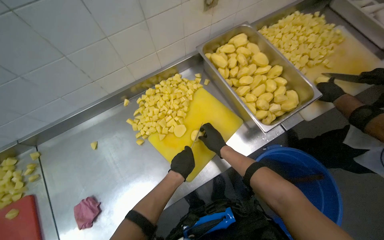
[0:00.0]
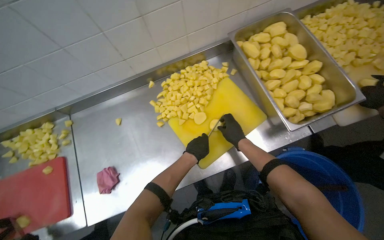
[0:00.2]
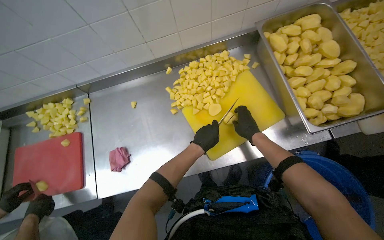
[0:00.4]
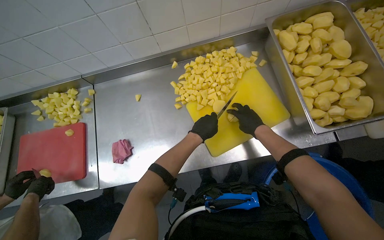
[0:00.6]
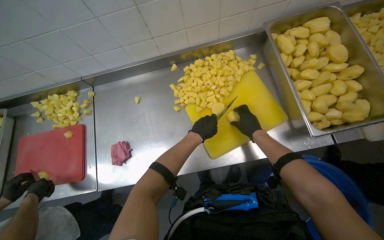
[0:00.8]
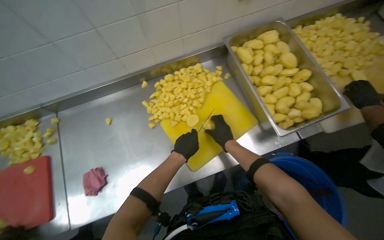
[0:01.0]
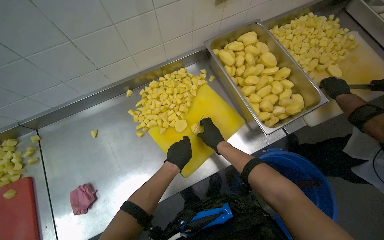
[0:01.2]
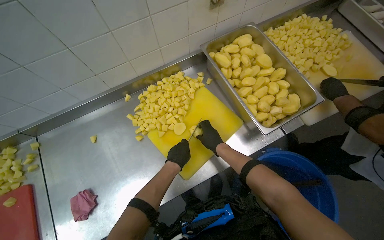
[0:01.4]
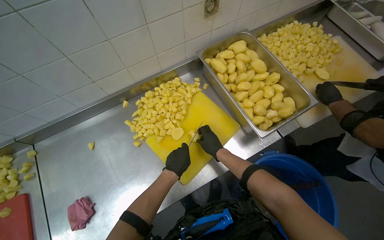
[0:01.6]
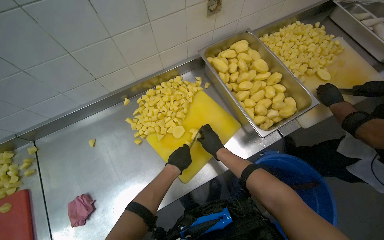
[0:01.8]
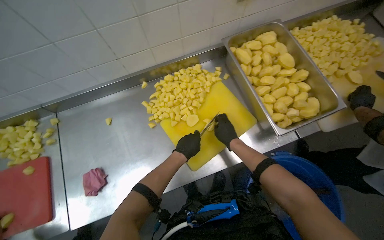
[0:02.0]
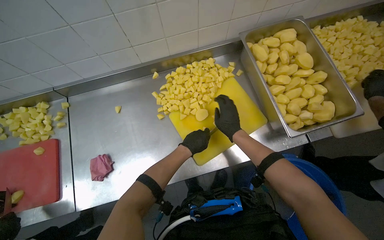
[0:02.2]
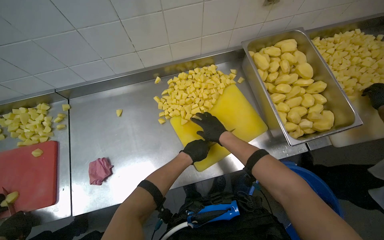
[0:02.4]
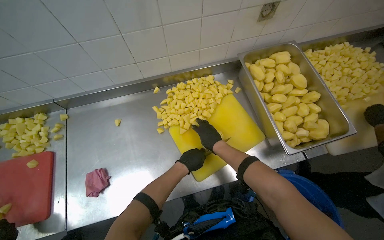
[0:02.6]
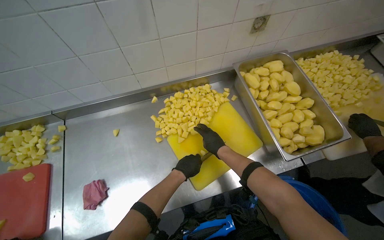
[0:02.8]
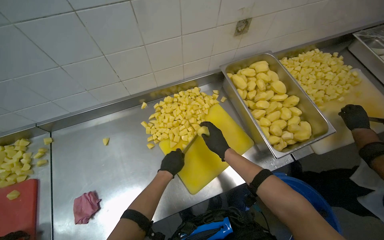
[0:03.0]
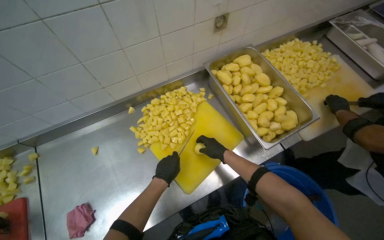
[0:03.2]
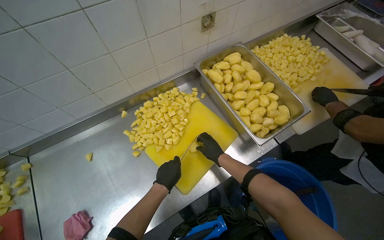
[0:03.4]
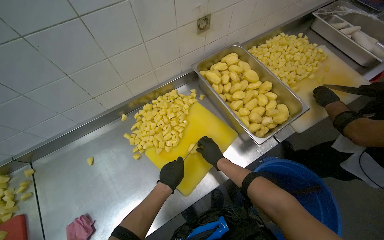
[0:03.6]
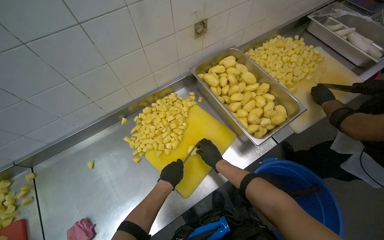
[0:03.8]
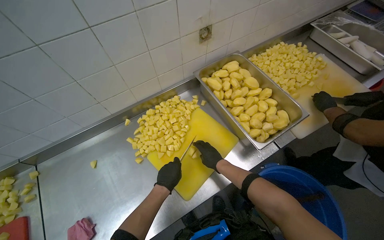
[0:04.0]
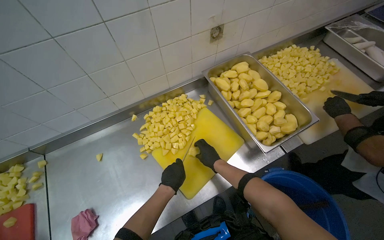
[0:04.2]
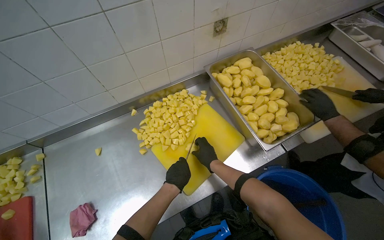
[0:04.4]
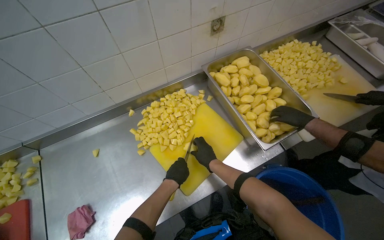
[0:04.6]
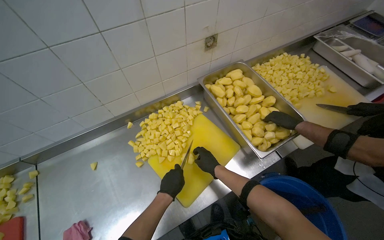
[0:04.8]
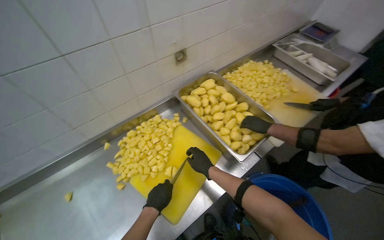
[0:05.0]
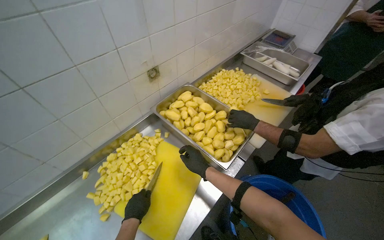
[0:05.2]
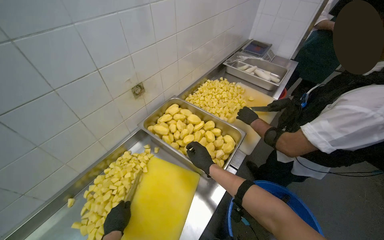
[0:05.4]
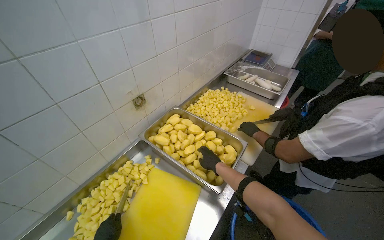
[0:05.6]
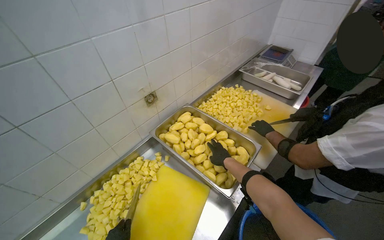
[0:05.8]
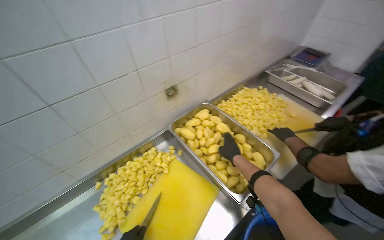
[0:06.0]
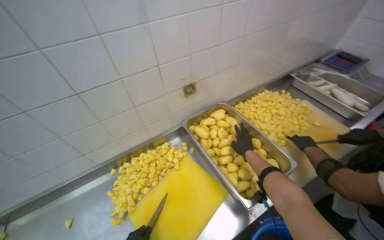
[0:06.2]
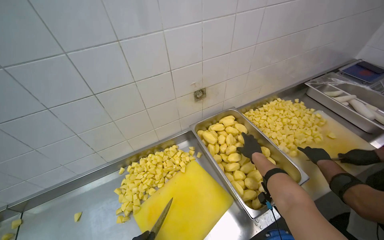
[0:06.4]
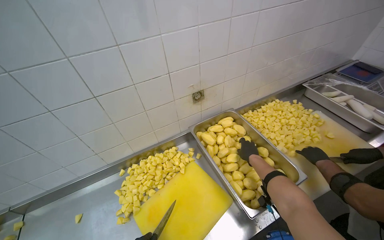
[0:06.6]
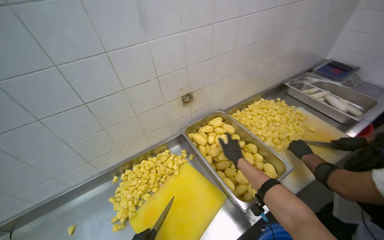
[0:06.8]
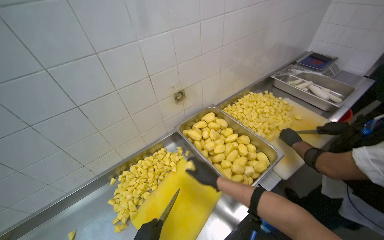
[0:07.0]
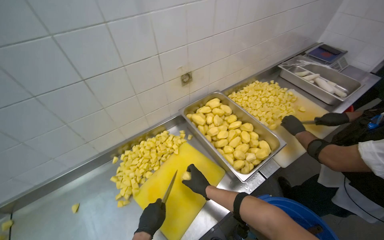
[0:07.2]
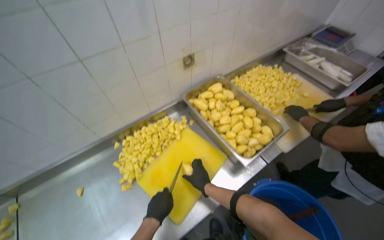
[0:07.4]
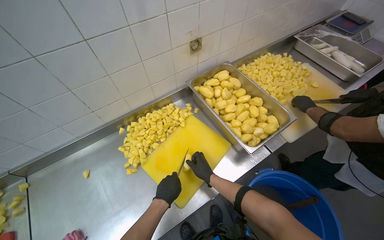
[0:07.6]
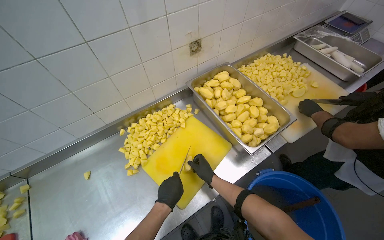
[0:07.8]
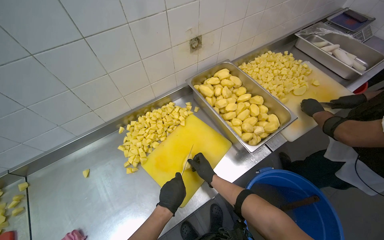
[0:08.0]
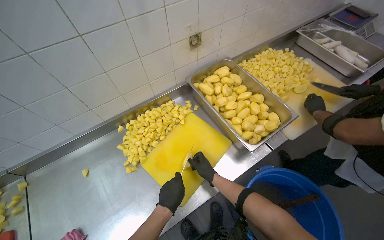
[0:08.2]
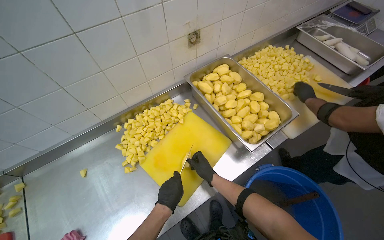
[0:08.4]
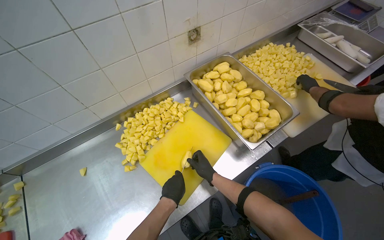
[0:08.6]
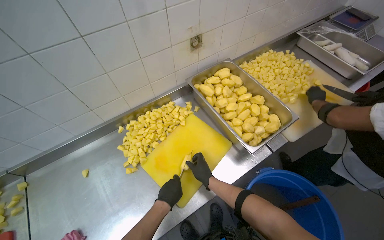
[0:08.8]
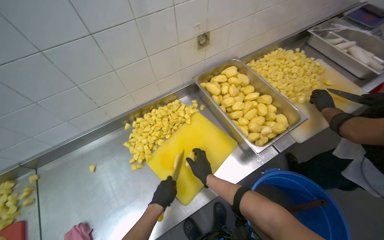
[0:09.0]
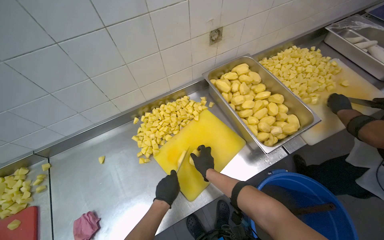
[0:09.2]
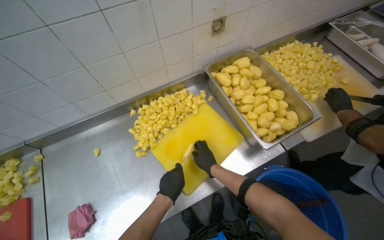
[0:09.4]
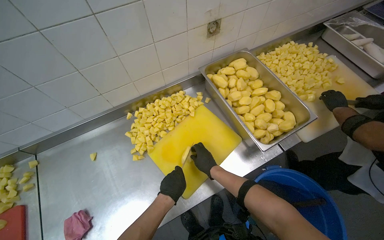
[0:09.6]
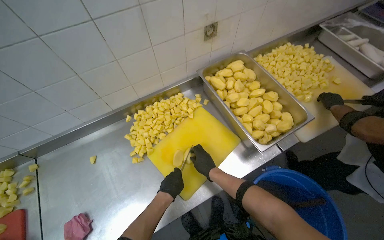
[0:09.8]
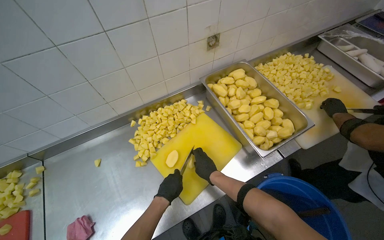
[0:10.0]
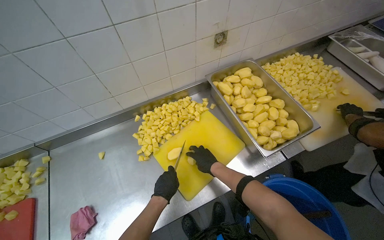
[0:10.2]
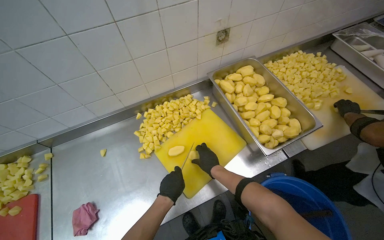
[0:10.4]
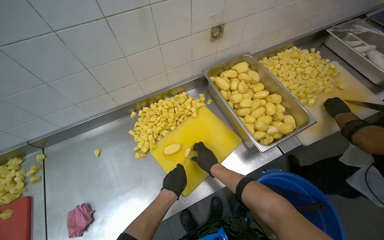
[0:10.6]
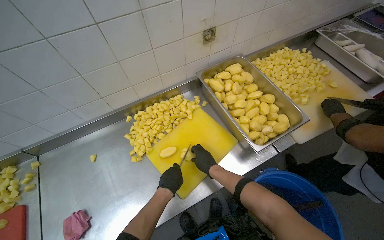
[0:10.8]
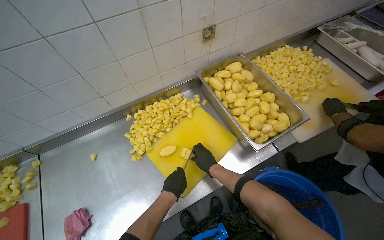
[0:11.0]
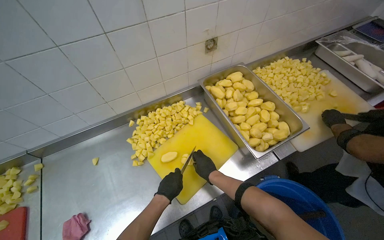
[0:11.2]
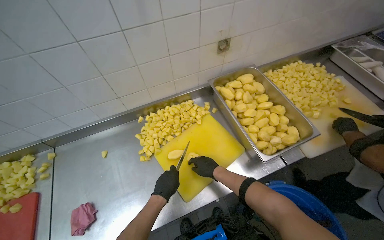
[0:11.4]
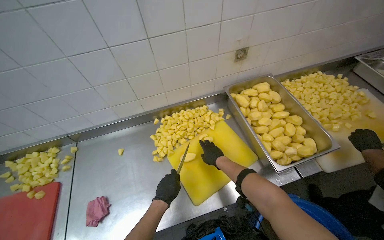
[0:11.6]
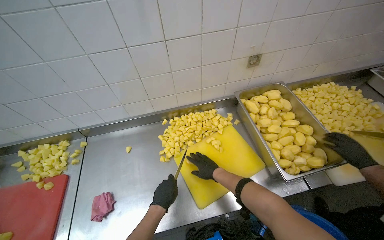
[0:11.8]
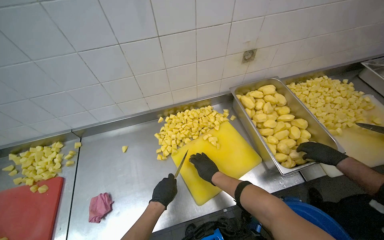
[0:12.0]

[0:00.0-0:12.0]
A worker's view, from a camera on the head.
Job: preparing food.
The whole recording: Cutting potatoes into pieces. The worker cuts peeled potatoes into small pieces on a yellow cutting board.
0:04.4 to 0:06.0: The view tips upward by some 15 degrees. The right hand goes some 15 cm to the right.
0:06.0 to 0:07.6: The right hand heads down the picture and to the left, covering roughly 30 cm.
0:07.6 to 0:10.4: The hands work in one place, with small movements.
0:10.4 to 0:12.0: The hands are busy where they are.

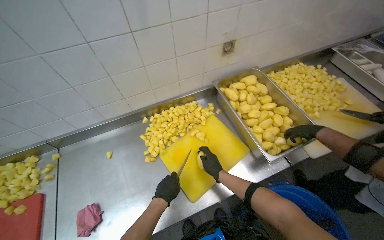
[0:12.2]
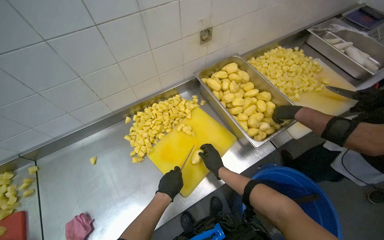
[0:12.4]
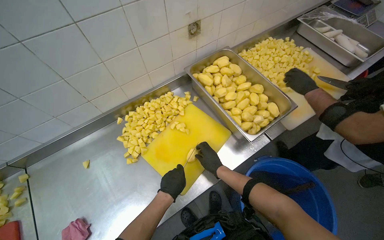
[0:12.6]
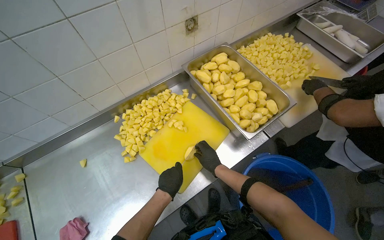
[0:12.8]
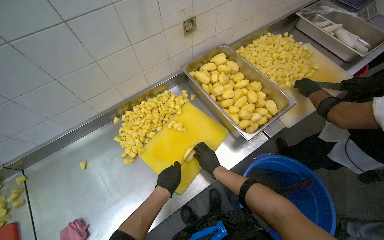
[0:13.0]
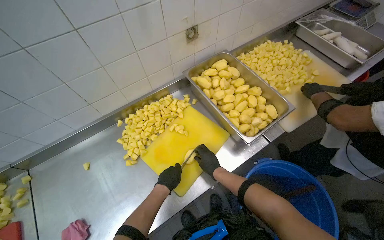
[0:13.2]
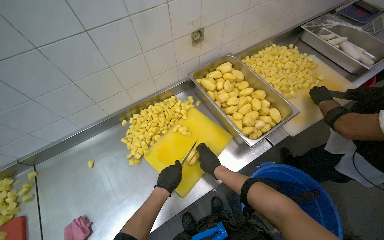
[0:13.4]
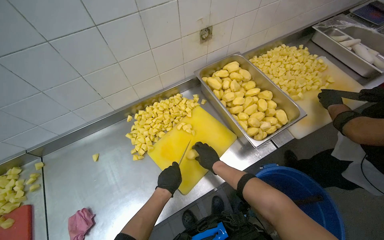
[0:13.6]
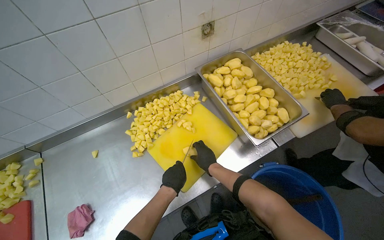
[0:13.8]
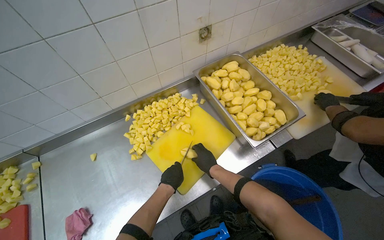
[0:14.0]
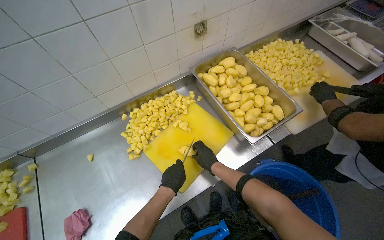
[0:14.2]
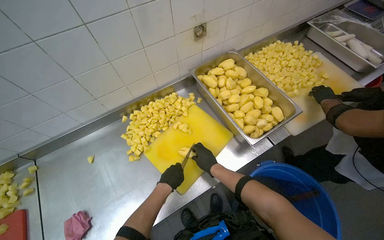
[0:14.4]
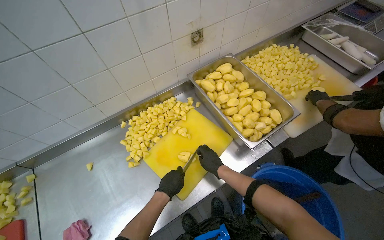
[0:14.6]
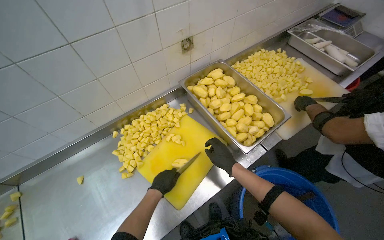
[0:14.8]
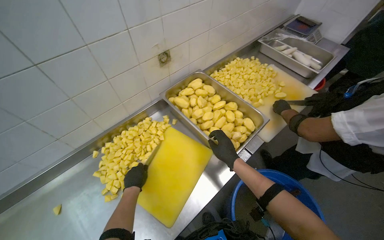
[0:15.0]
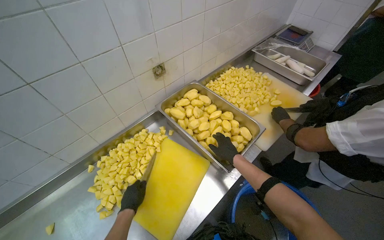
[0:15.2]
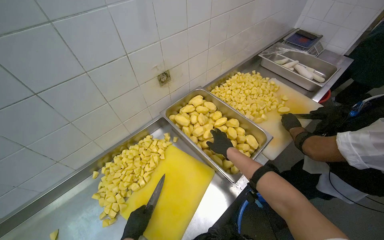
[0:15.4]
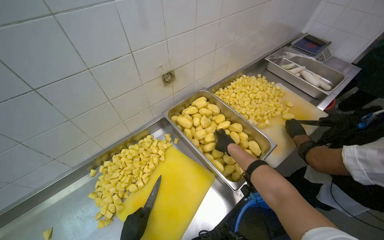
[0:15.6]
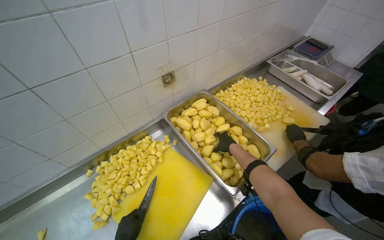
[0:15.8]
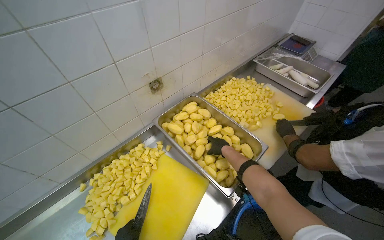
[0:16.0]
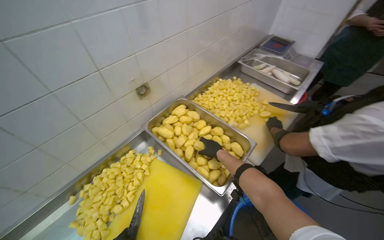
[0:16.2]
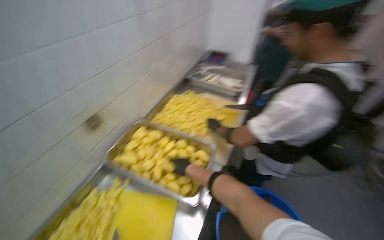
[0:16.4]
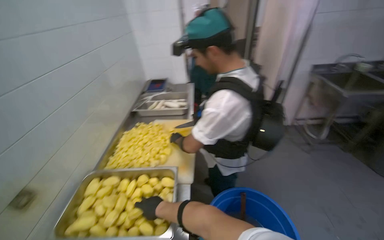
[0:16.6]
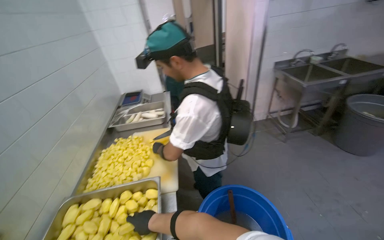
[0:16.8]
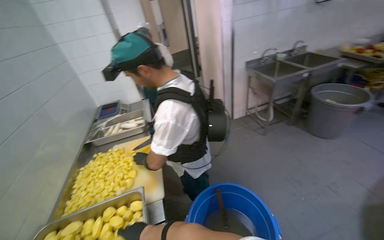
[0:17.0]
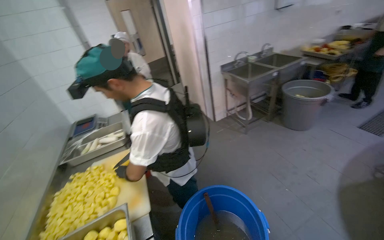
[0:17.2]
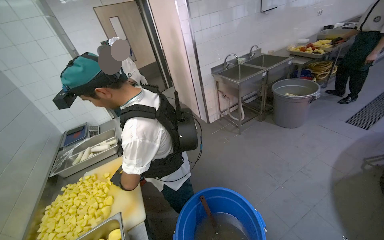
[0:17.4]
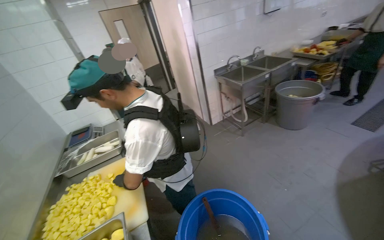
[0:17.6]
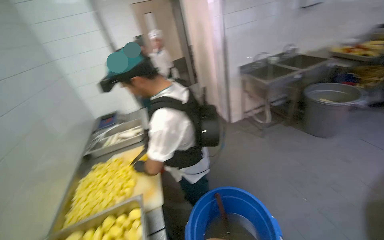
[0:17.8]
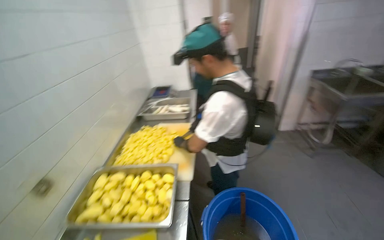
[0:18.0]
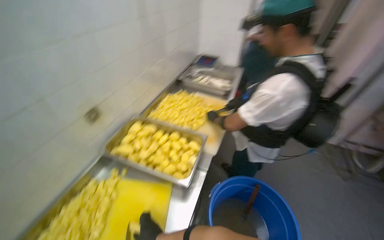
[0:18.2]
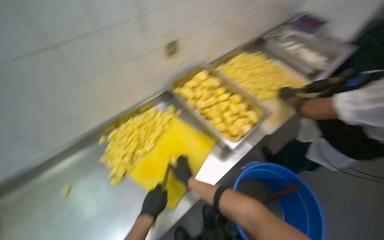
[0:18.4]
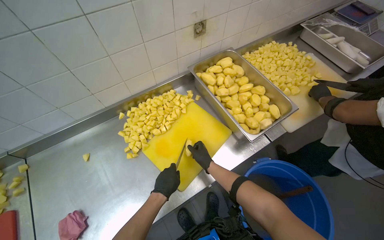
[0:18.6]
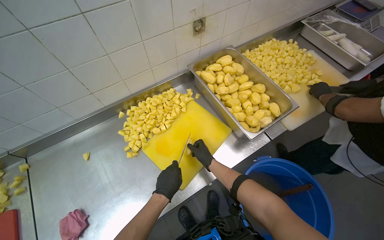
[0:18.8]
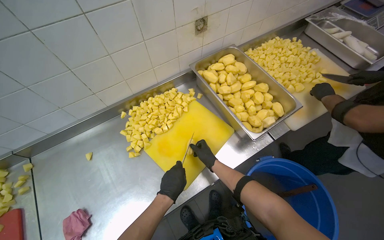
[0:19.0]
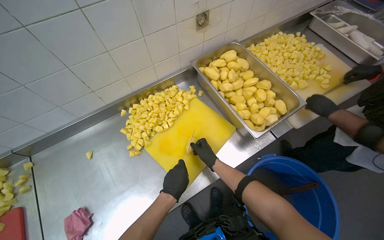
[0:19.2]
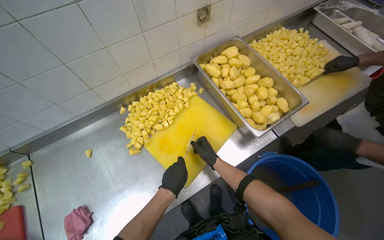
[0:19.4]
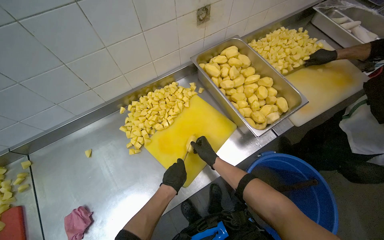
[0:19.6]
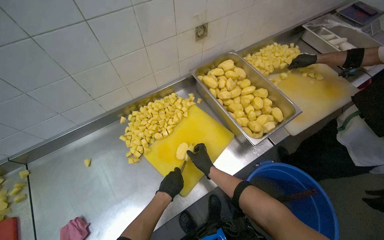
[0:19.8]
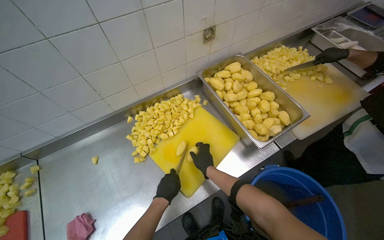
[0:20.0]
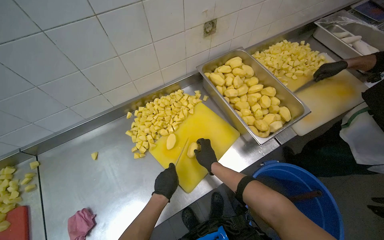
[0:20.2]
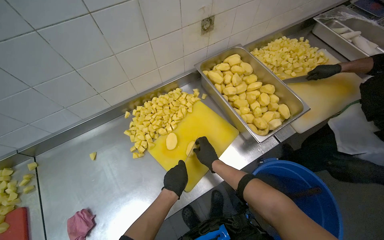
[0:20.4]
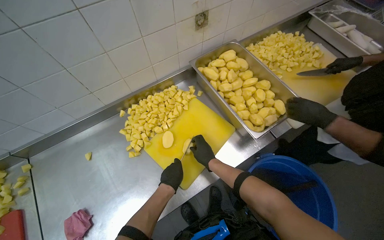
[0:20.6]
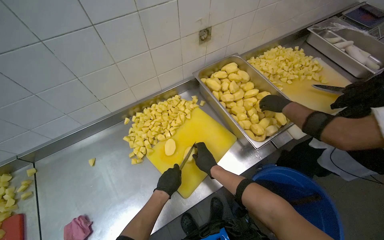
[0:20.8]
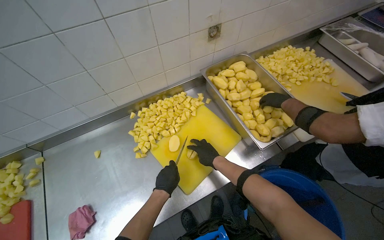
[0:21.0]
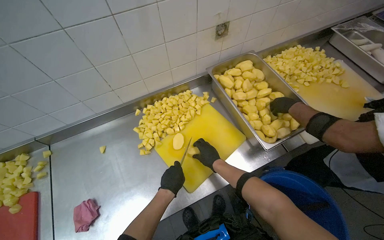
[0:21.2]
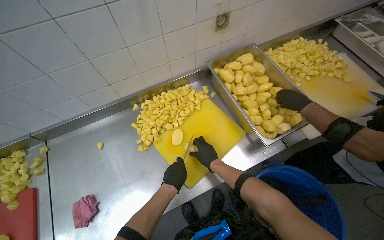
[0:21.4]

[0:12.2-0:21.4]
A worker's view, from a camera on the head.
Job: preparing food.
The whole recording: Cutting potatoes into pieces. The worker cuts peeled potatoes into small pieces on a yellow cutting board.
0:12.2 to 0:13.8: The hands make small movements and keep their place.
0:13.8 to 0:15.2: The right hand moves to the right, some 20 cm.
0:15.2 to 0:16.8: The wearer's head swings approximately 55 degrees to the right. The view tilts about 20 degrees upward.
0:16.8 to 0:18.4: The head turns to the left by approximately 60 degrees. The view tilts some 25 degrees downward.
0:19.8 to 0:21.4: The hands make small movements and keep their place.
